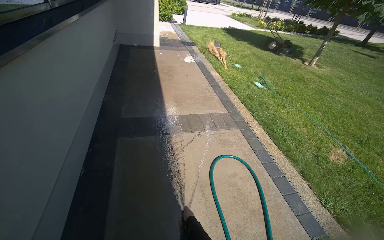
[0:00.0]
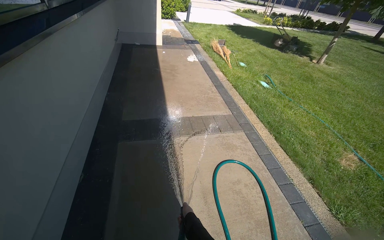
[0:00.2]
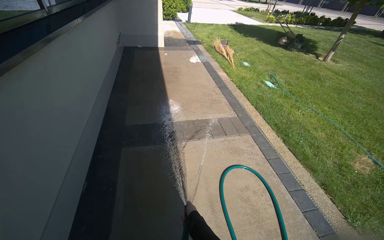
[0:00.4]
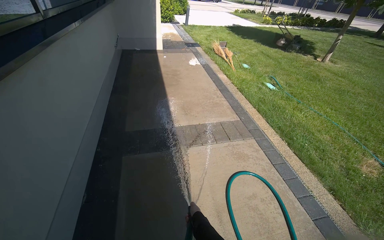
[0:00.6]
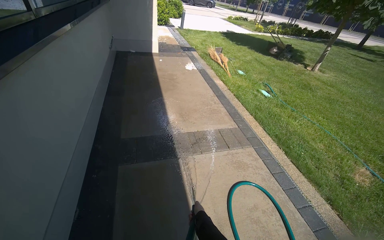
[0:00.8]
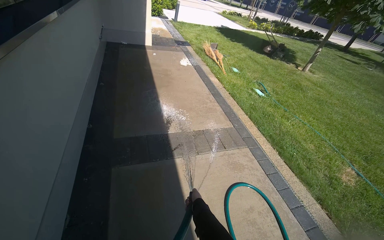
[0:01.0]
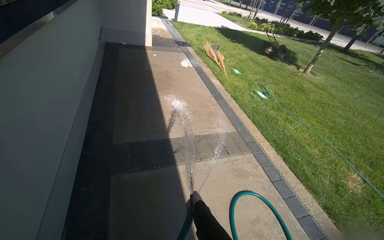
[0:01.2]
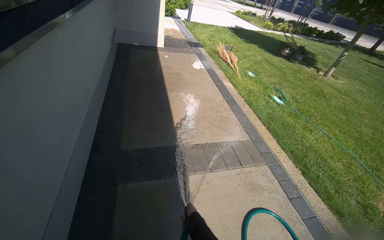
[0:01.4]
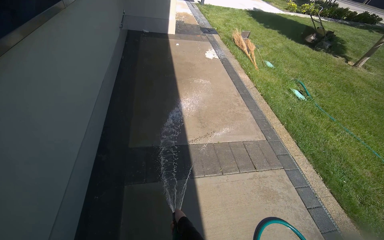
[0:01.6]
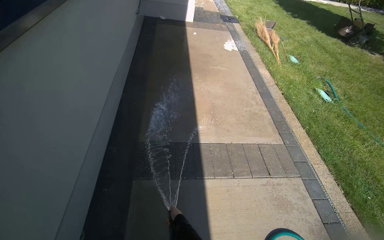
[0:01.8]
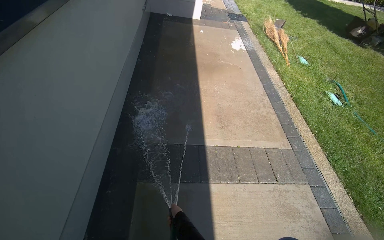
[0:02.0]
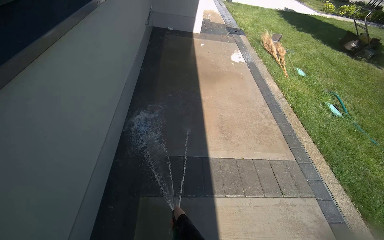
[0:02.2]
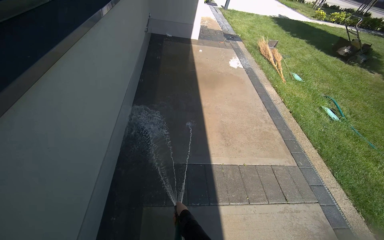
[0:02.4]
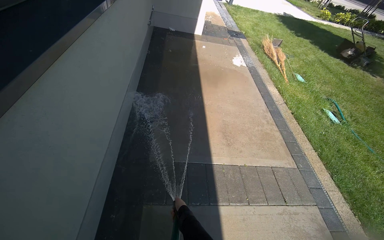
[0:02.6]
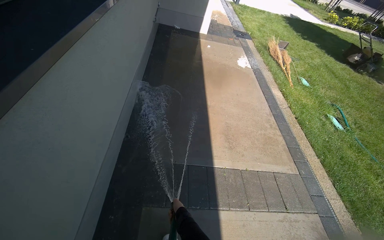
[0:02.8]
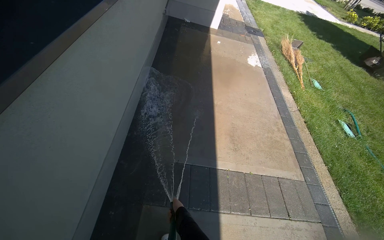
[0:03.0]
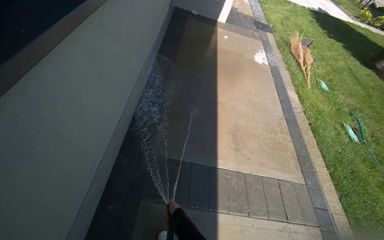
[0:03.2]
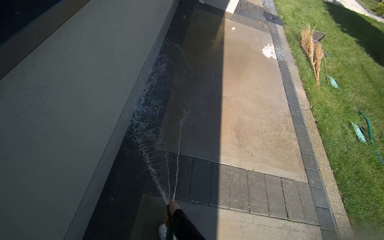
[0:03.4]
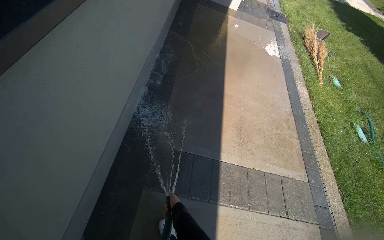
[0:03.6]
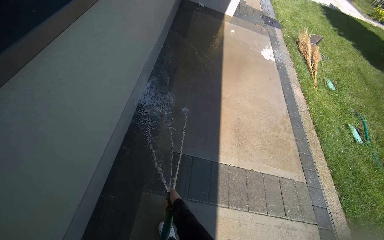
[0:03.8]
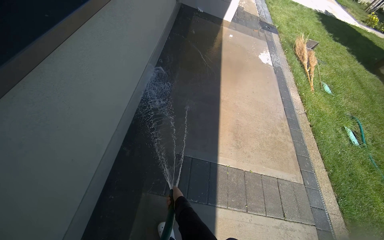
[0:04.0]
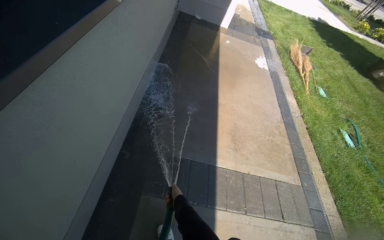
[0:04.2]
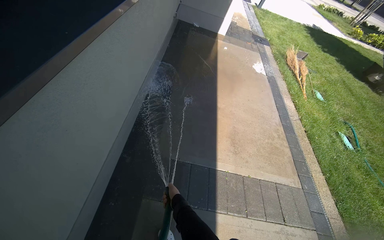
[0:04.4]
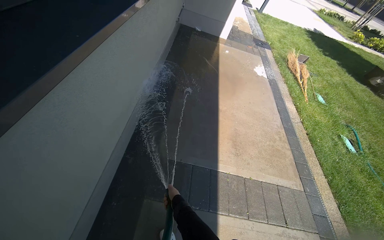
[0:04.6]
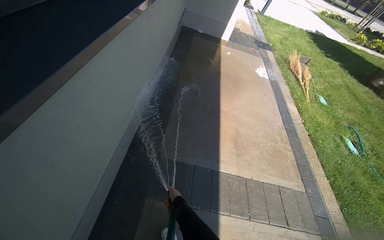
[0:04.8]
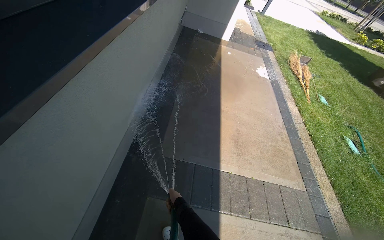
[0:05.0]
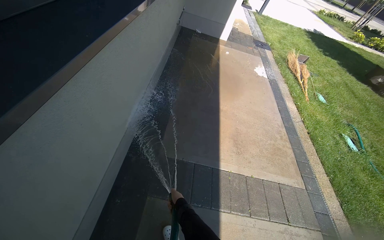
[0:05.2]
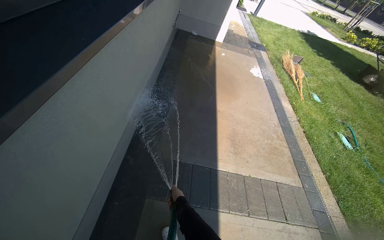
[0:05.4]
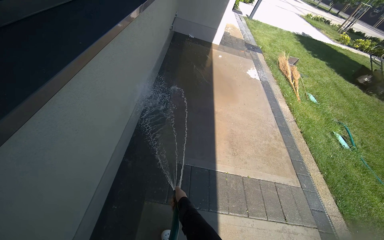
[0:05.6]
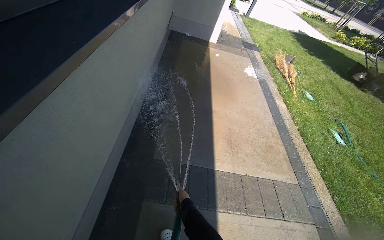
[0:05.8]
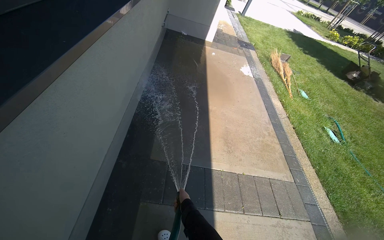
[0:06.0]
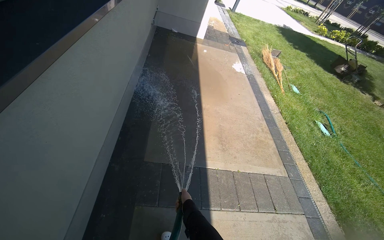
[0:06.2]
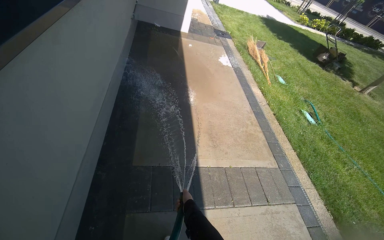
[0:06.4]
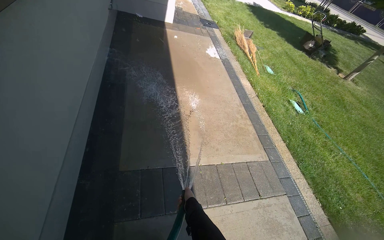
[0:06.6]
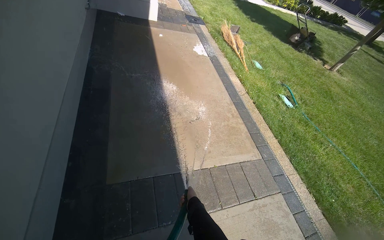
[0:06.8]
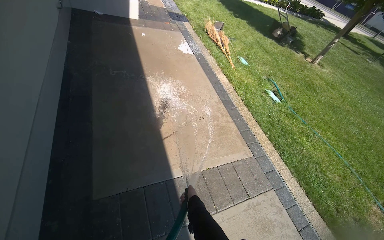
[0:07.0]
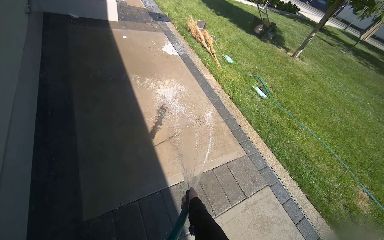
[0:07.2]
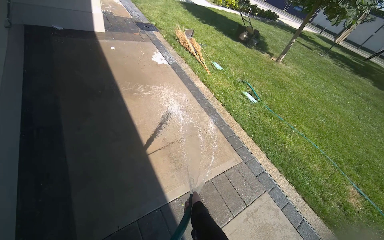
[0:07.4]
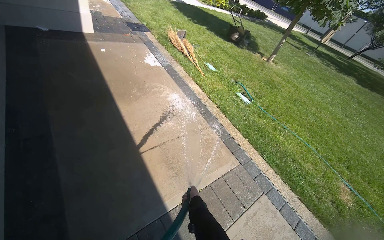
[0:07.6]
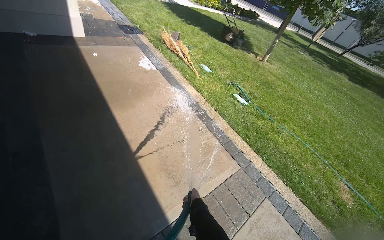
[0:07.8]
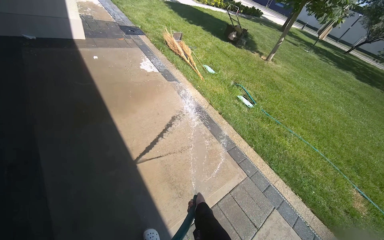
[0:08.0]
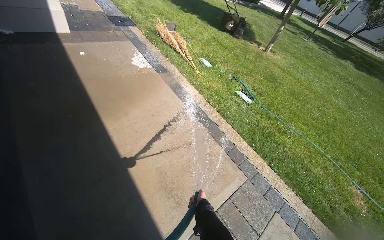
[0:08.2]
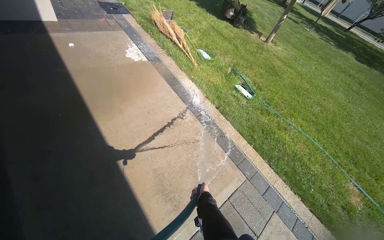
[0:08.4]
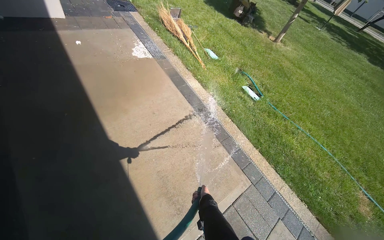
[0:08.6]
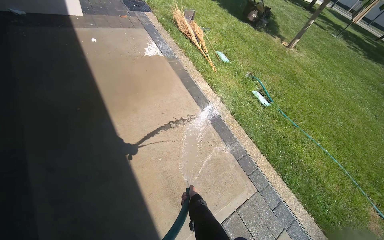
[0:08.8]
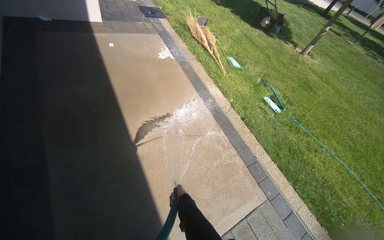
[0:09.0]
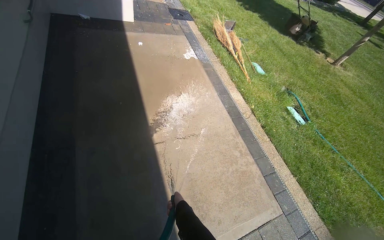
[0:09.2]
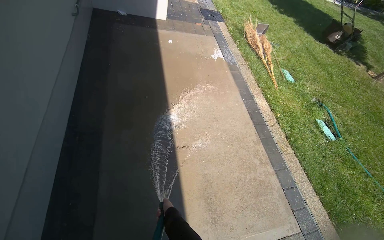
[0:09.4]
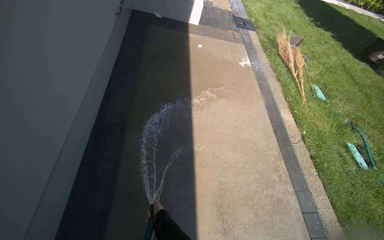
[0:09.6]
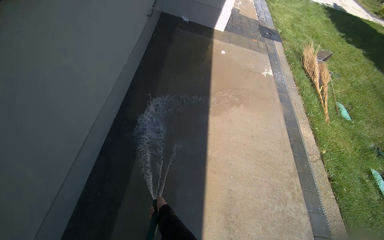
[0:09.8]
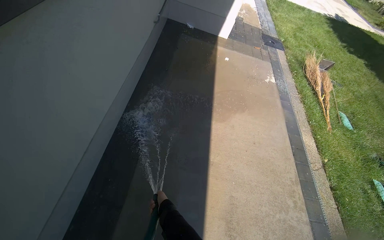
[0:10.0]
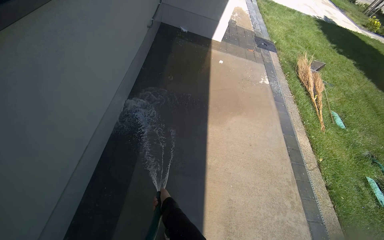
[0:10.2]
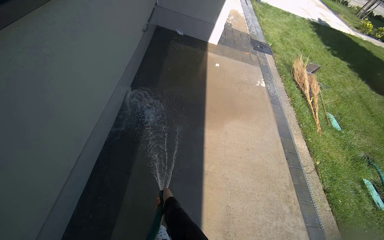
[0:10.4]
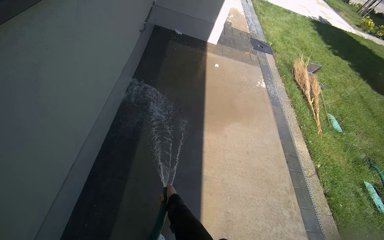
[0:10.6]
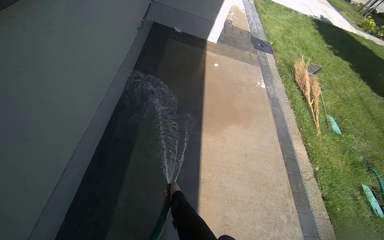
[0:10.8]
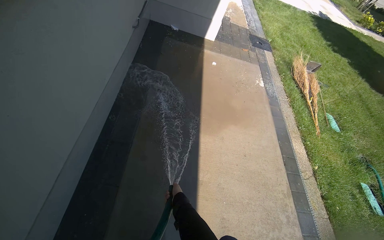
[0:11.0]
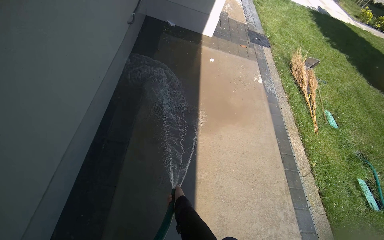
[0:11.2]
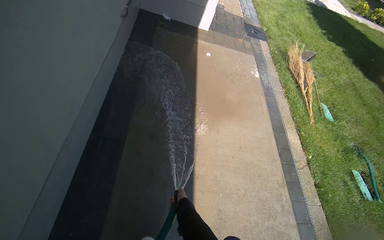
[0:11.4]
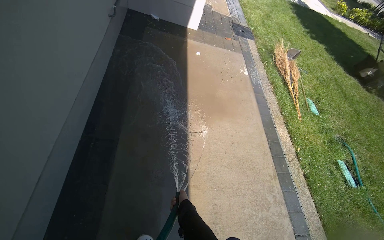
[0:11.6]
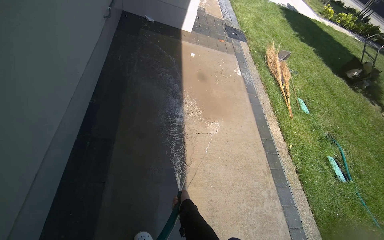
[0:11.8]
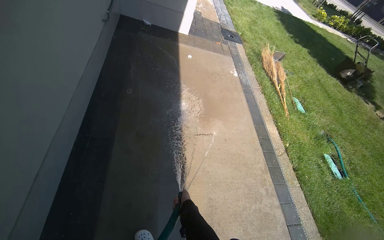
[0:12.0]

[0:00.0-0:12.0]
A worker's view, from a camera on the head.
Job: wiping surfaces.
The whole recording: Spraying water on sidewalk. The worker sprays water onto the sidewalk using a hose.
0:00.0 to 0:01.6: The camera is carried some 90 cm.
0:01.6 to 0:03.0: The camera travels roughly 40 cm.
0:06.0 to 0:07.6: The head travels approximately 60 cm. The wearer's head swings about 35 degrees to the right.
0:07.6 to 0:09.0: The camera is carried approximately 50 cm.
0:09.0 to 0:10.4: The head turns to the left by roughly 30 degrees.
0:10.4 to 0:12.0: The right hand goes about 15 cm to the right.

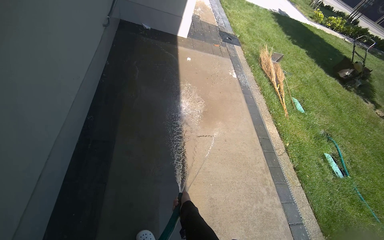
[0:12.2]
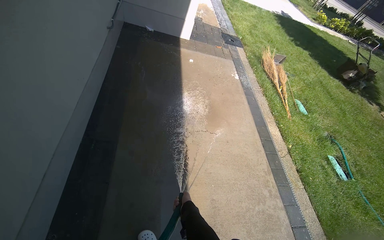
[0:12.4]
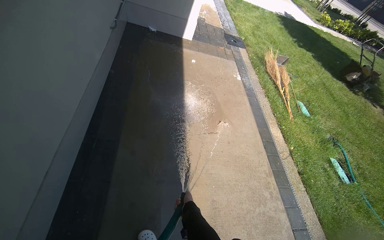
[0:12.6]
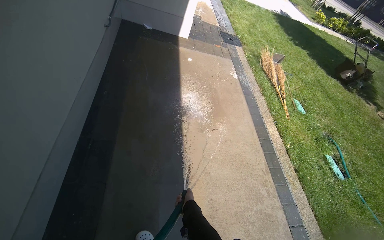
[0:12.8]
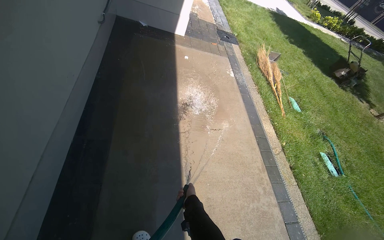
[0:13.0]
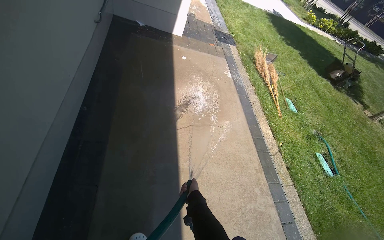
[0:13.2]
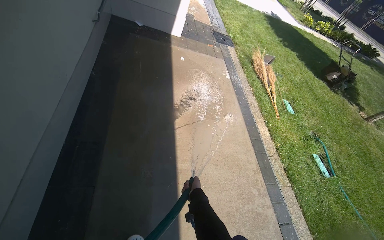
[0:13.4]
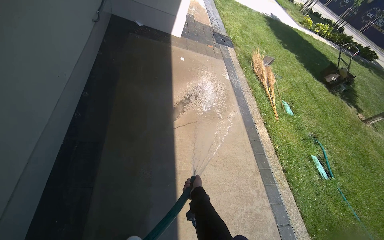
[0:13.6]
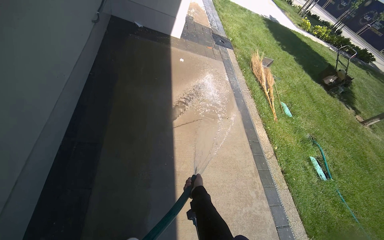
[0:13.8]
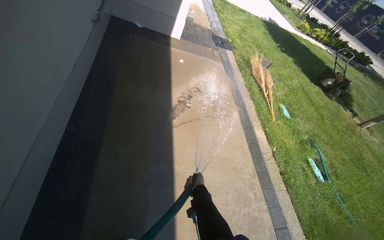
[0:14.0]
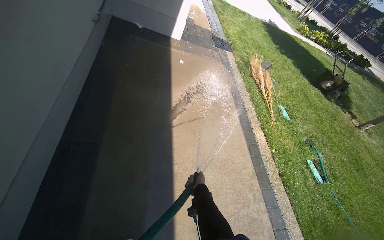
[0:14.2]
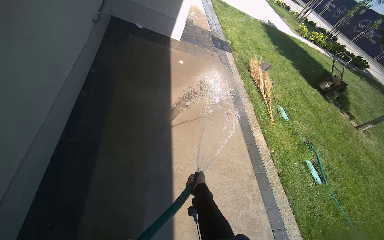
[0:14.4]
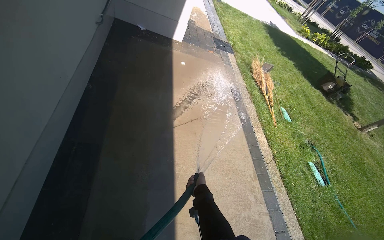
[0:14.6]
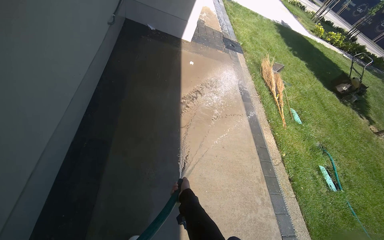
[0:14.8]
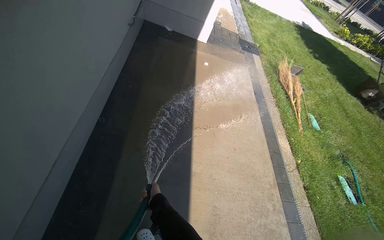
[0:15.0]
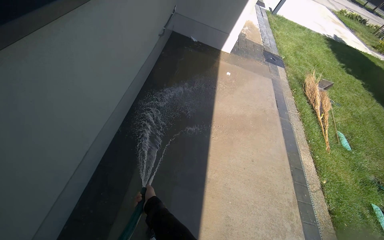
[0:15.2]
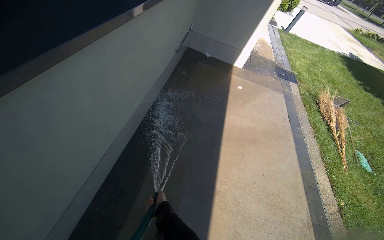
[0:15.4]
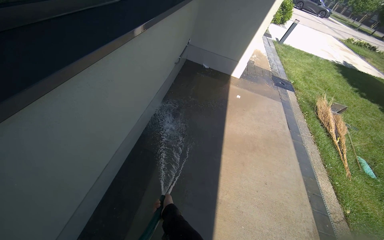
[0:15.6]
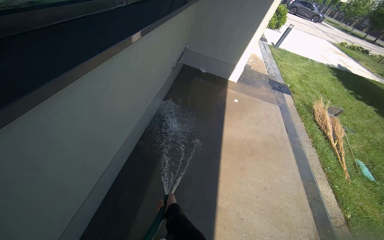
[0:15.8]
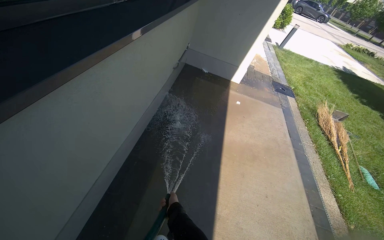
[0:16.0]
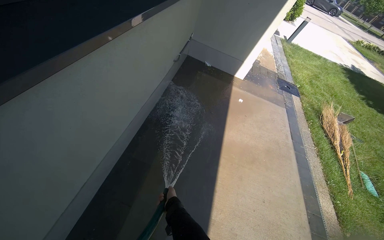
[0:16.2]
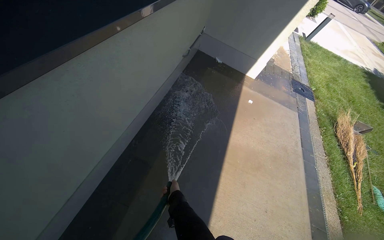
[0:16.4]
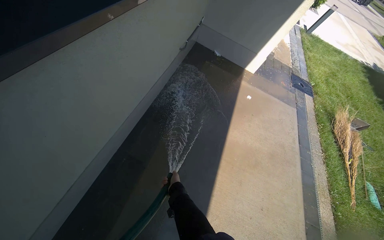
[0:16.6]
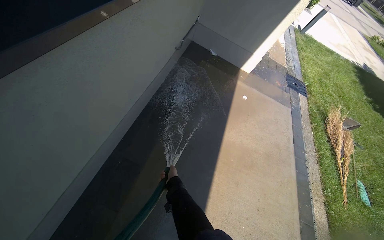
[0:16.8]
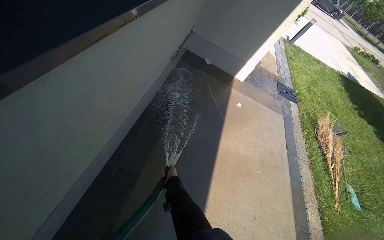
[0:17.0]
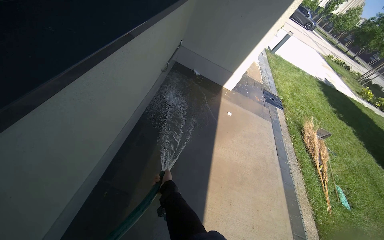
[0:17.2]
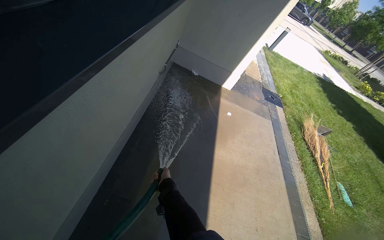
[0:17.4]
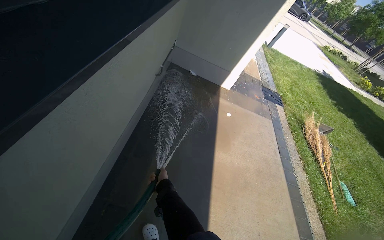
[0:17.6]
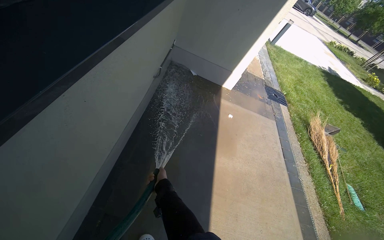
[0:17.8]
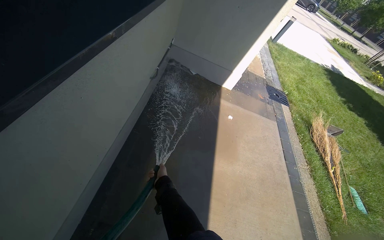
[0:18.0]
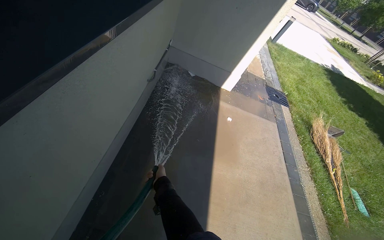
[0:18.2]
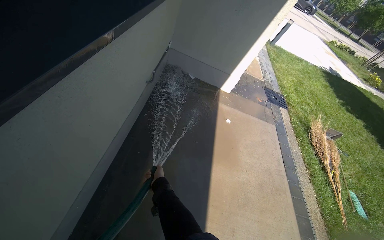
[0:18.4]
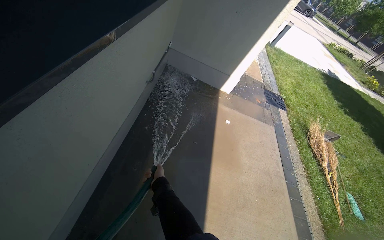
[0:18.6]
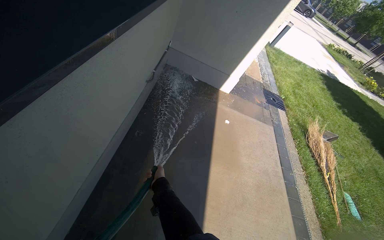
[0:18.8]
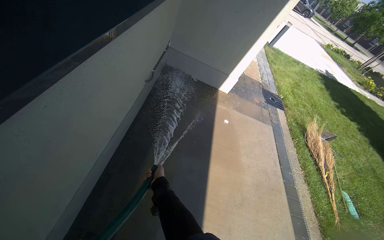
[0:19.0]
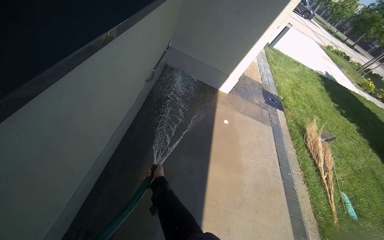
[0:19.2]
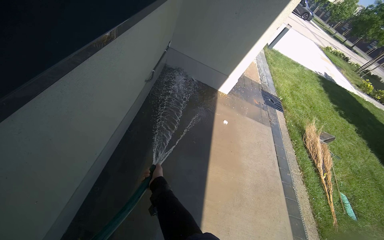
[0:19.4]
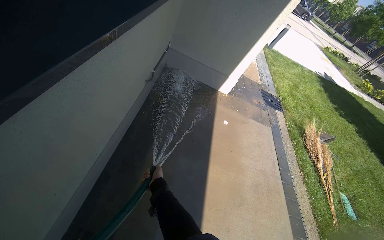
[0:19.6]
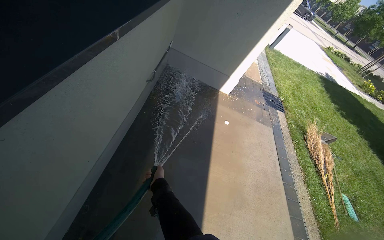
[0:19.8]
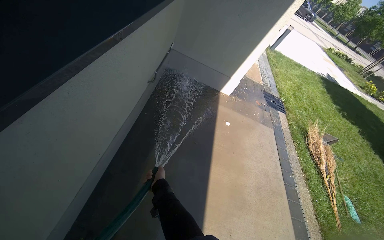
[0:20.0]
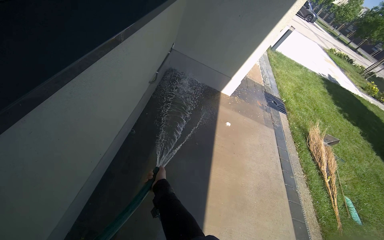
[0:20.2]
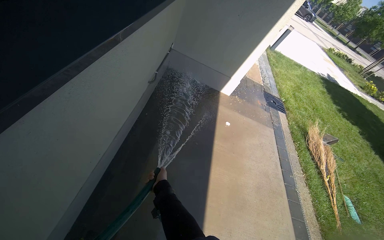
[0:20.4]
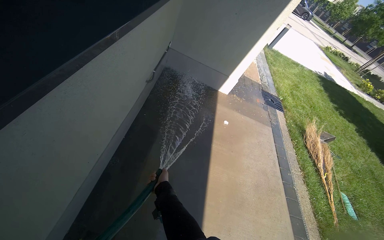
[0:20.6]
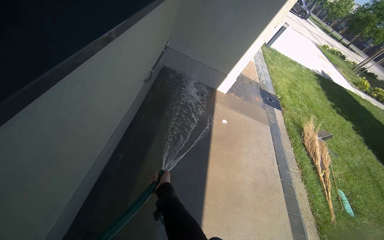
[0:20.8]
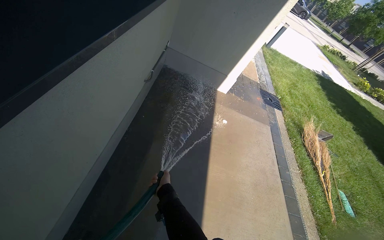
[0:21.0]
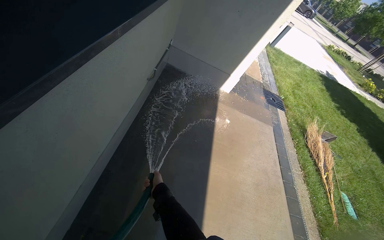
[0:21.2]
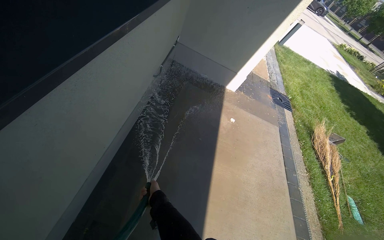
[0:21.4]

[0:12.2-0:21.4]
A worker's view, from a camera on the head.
Job: wiping surfaces.
The whole recording: Spraying water on sidewalk. The worker sprays water onto the sidewalk using a hose.
0:12.2 to 0:13.8: The right hand shifts about 10 cm to the right.
0:13.8 to 0:15.2: The head rotates roughly 15 degrees to the left. The right hand moves to the left, about 35 cm.
0:15.2 to 0:16.8: The right hand shifts roughly 35 cm up the picture.
